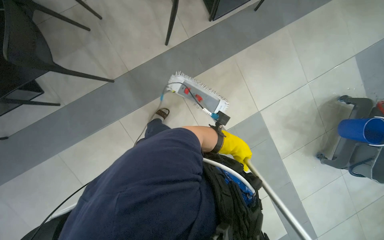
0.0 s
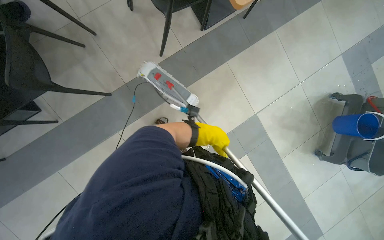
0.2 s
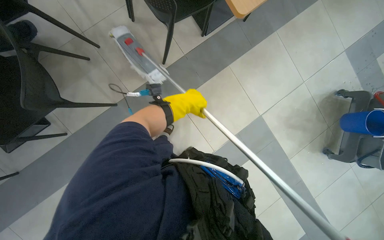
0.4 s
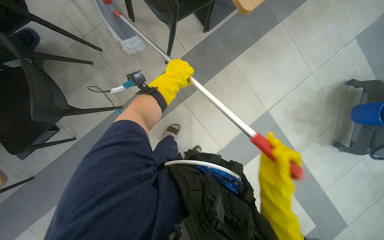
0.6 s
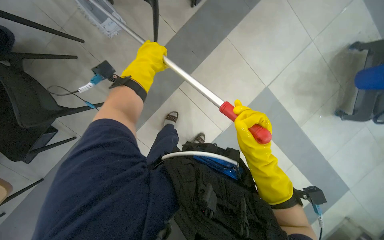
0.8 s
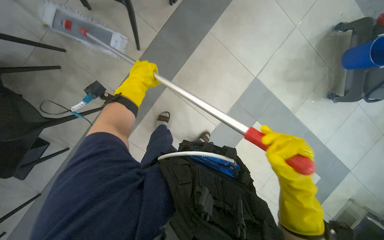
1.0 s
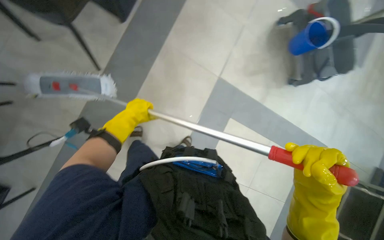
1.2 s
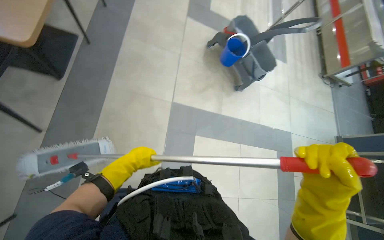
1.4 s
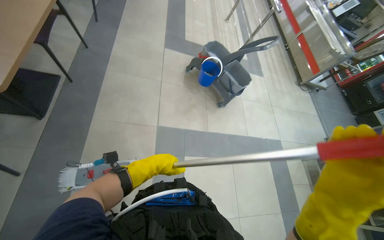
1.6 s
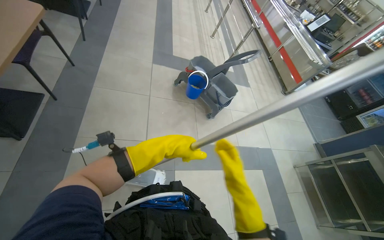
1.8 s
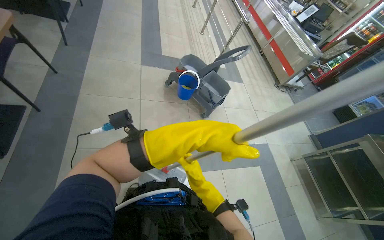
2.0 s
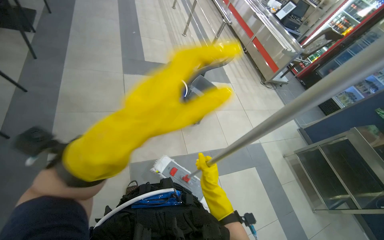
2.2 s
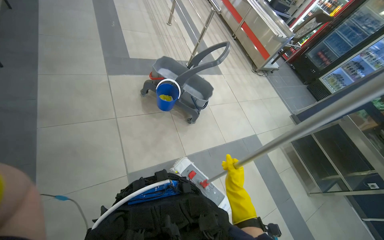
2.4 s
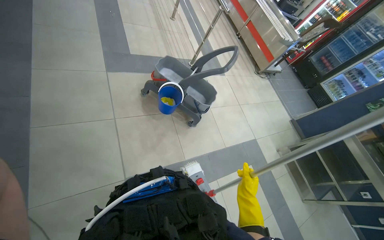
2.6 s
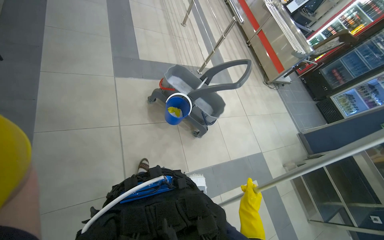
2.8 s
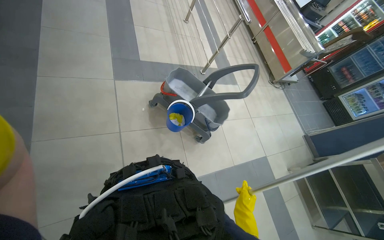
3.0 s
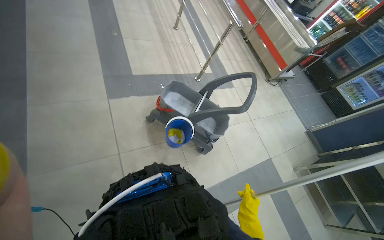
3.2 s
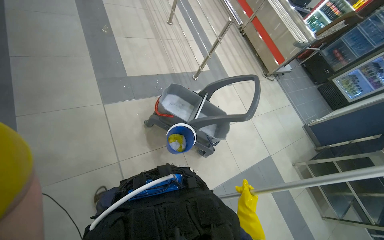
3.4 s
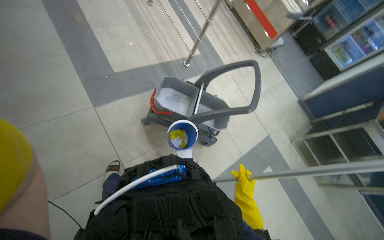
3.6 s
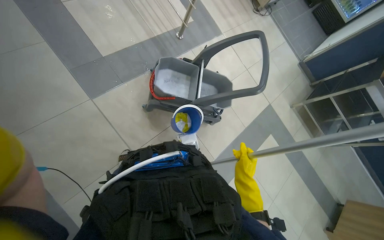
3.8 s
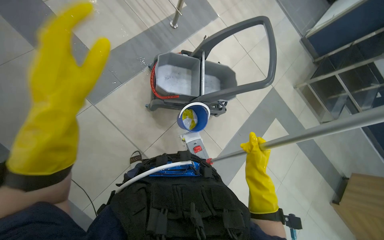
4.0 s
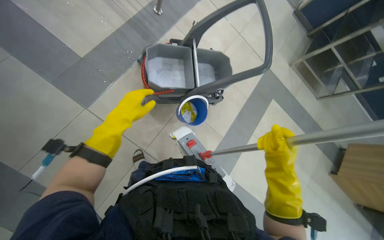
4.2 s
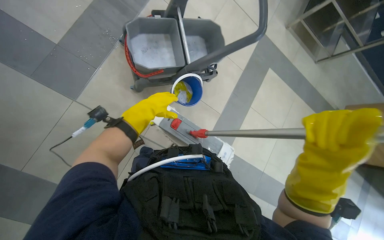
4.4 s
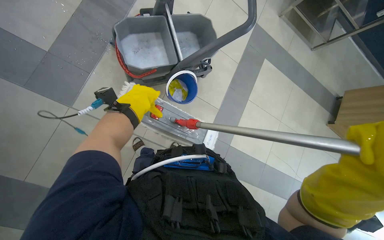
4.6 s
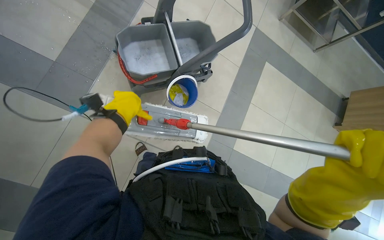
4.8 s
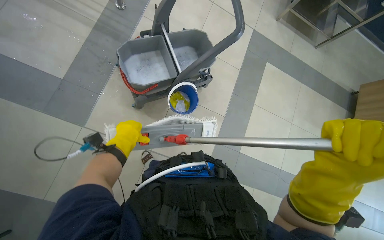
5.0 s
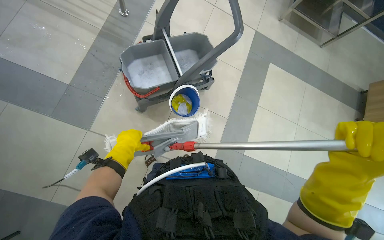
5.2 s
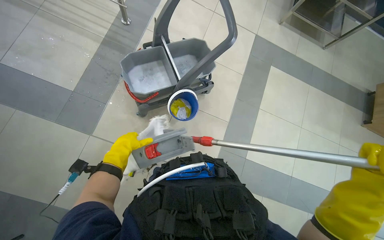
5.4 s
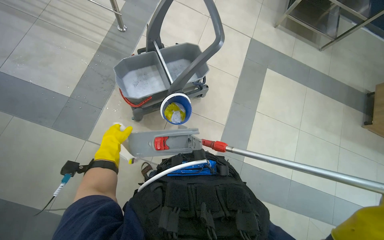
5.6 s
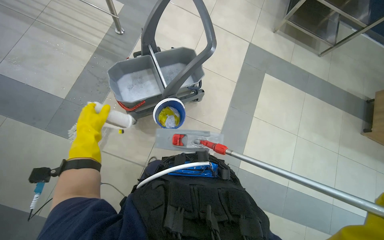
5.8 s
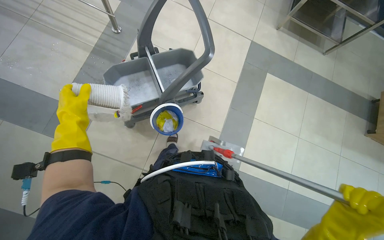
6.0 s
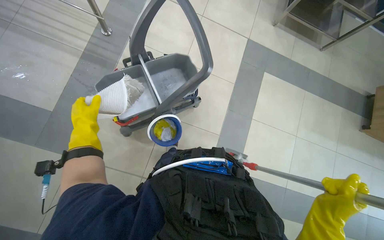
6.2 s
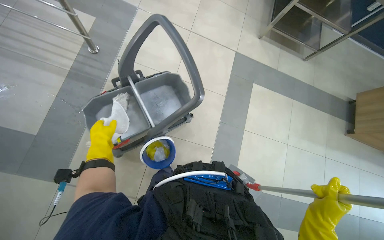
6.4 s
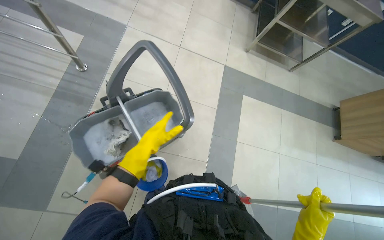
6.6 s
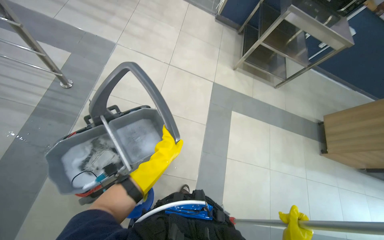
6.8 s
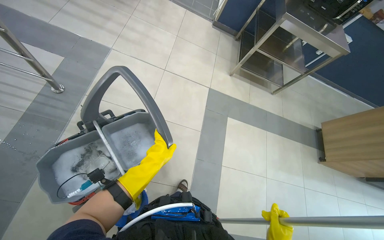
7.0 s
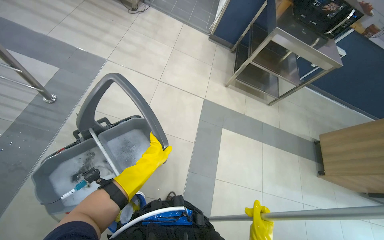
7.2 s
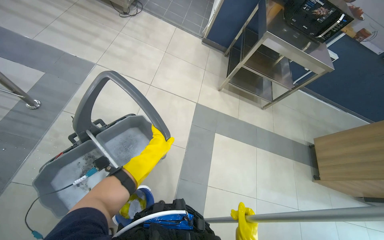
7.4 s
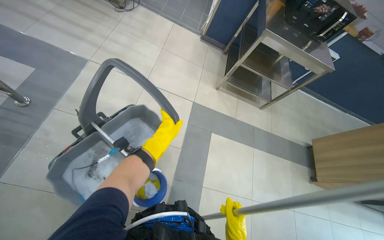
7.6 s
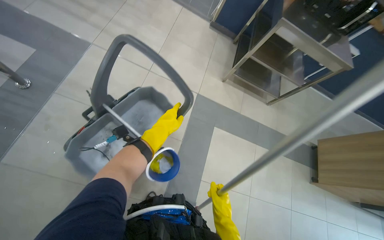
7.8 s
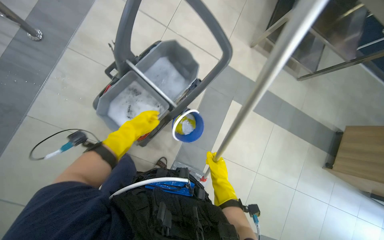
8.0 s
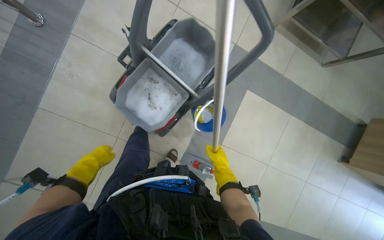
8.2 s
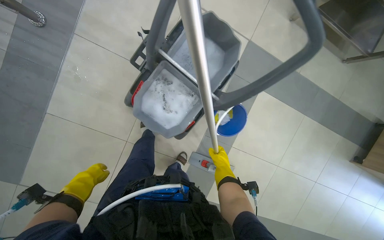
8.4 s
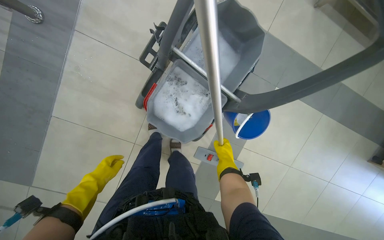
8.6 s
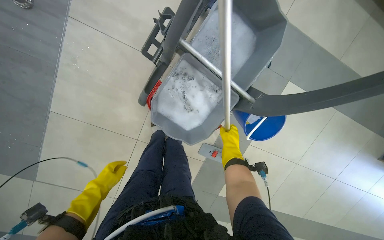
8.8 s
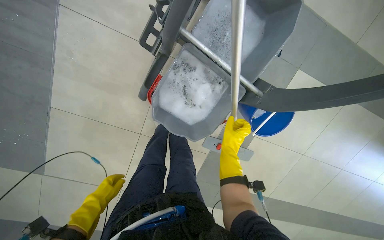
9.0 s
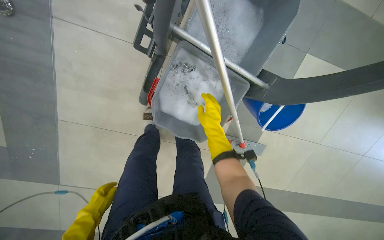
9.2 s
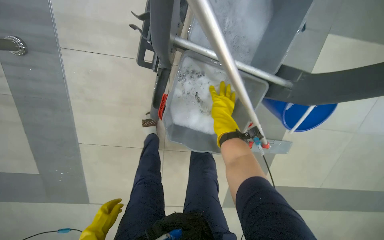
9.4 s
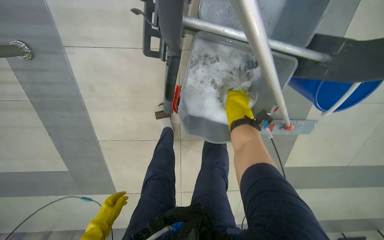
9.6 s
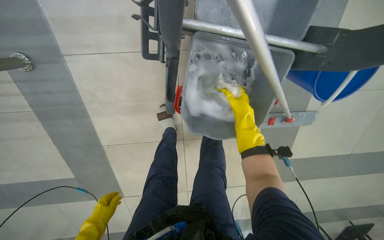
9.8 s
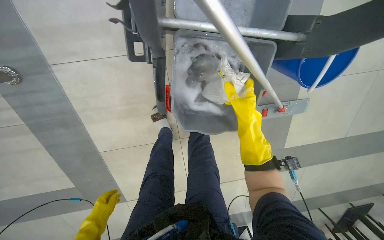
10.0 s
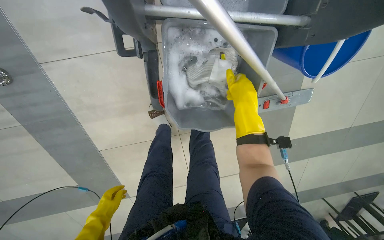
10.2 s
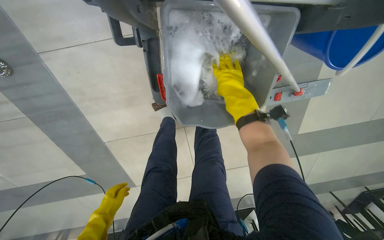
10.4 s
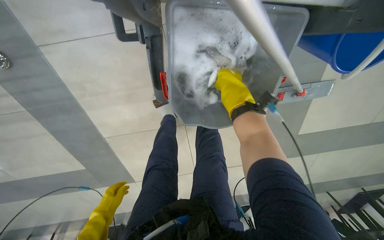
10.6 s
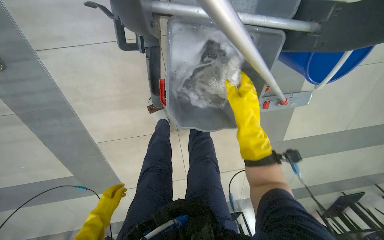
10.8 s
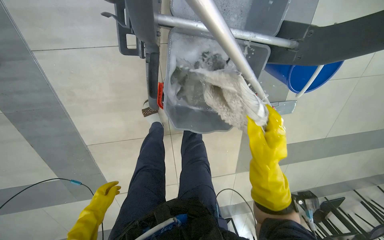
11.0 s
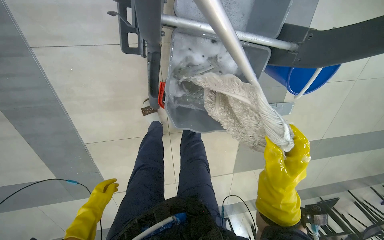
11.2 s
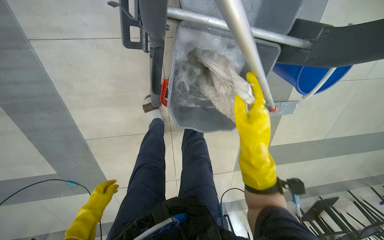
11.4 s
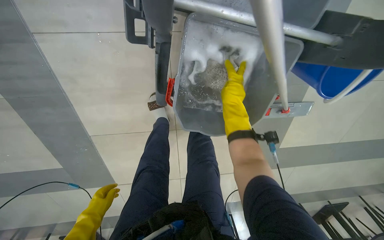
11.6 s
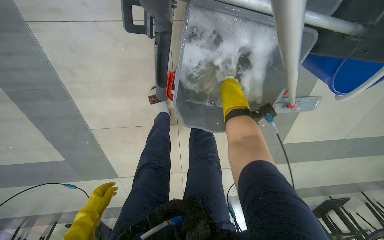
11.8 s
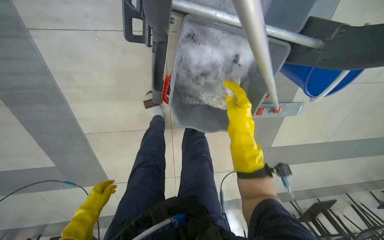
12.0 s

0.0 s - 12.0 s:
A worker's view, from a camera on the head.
Job: mopping floor.
The whole recording: Mopping cafeteria floor. The worker mops the cafeteria floor with a mop and bucket.
0.0 s - 1.6 s: The wearer's head swings about 65 degrees to the right. The view tips upward by approximately 15 degrees.
1.6 s - 3.0 s: The wearer moves approximately 70 cm.
3.0 s - 4.4 s: The head travels about 60 cm. The view tilts about 40 degrees downward. The scene turns about 40 degrees counterclockwise in the picture.
6.0 s - 7.6 s: The camera travels about 50 cm. The camera pitches upward, by about 10 degrees.
7.6 s - 9.0 s: The camera travels about 50 cm. The wearer's head swings about 20 degrees to the left. The view tips downward by about 35 degrees.
9.0 s - 10.4 s: The view swings some 15 degrees to the left. The view tips downward by about 15 degrees. Everything in view rotates roughly 30 degrees counterclockwise.
10.4 s - 12.0 s: The right hand moves up and down the picture over approximately 25 cm, changing direction 2 times.

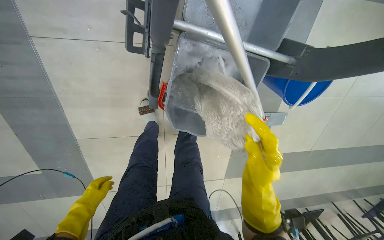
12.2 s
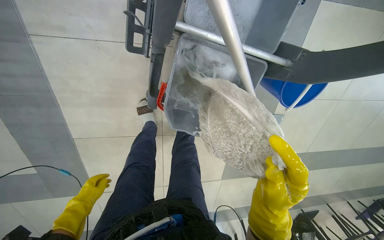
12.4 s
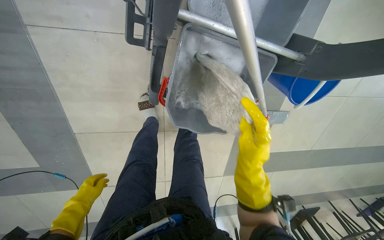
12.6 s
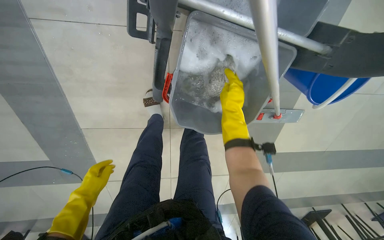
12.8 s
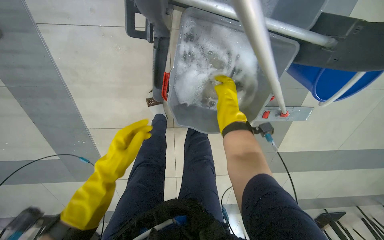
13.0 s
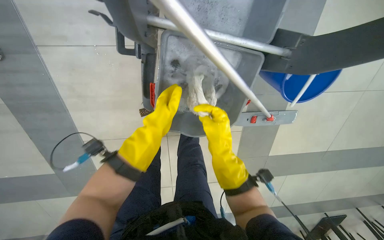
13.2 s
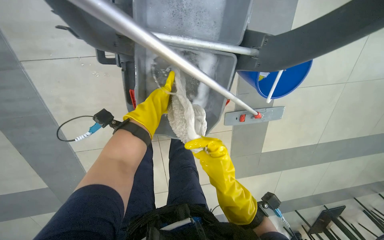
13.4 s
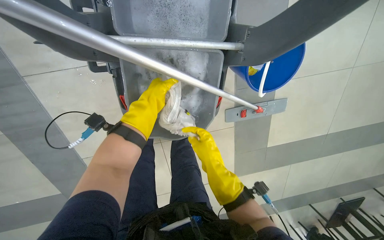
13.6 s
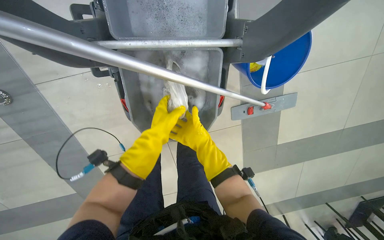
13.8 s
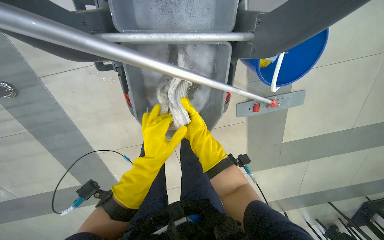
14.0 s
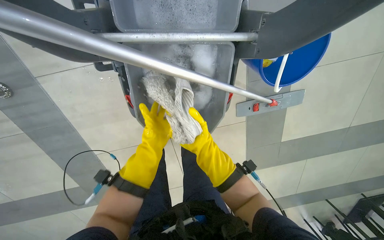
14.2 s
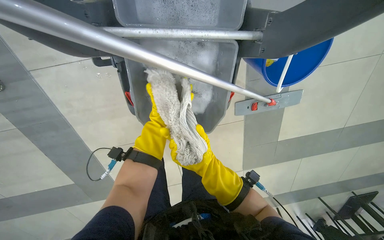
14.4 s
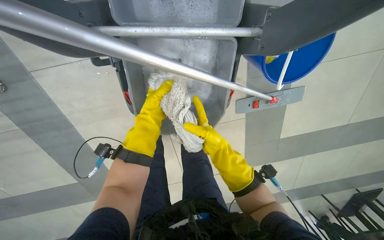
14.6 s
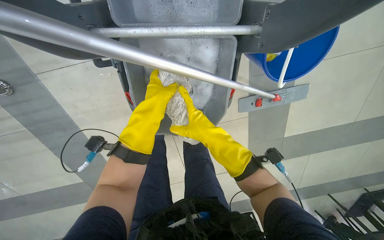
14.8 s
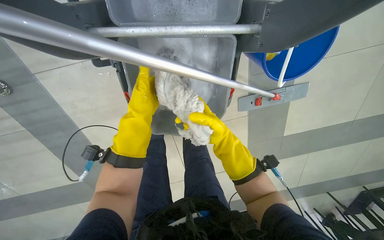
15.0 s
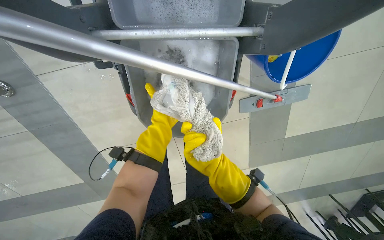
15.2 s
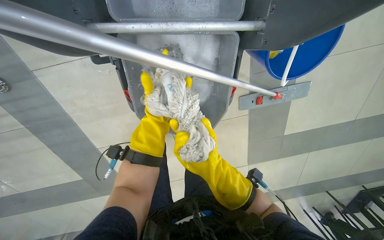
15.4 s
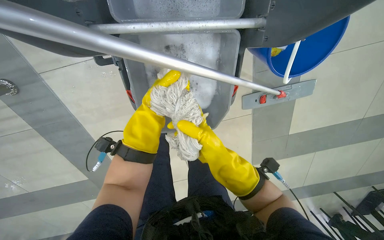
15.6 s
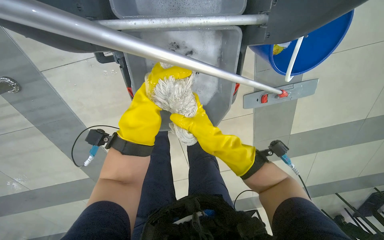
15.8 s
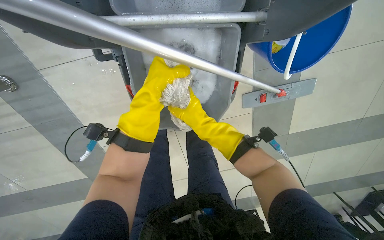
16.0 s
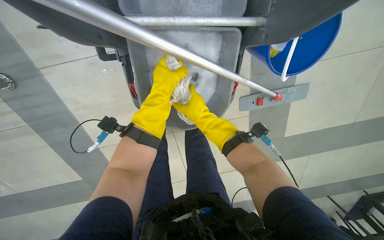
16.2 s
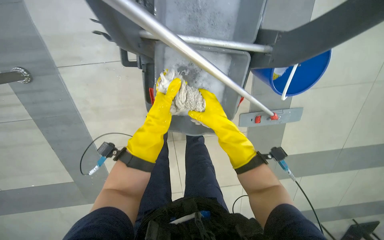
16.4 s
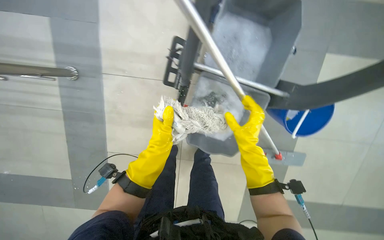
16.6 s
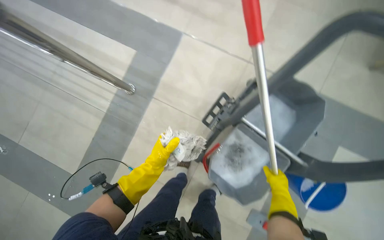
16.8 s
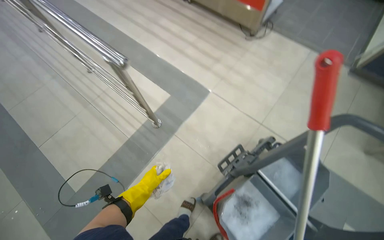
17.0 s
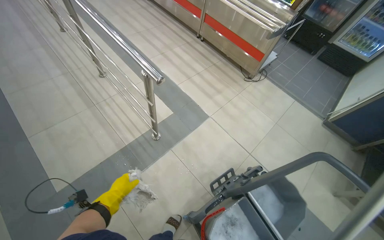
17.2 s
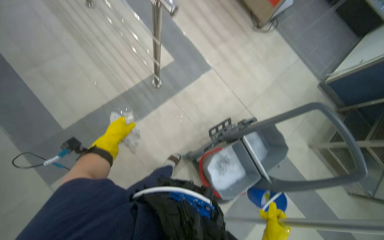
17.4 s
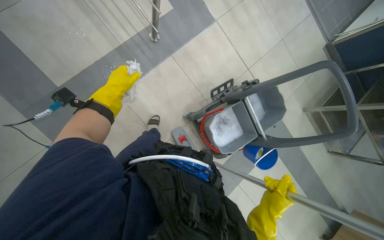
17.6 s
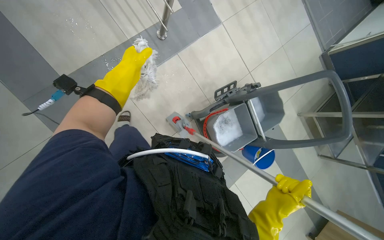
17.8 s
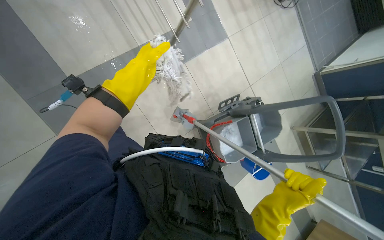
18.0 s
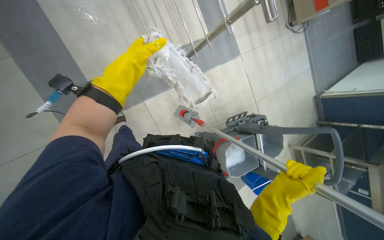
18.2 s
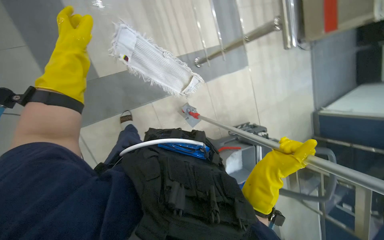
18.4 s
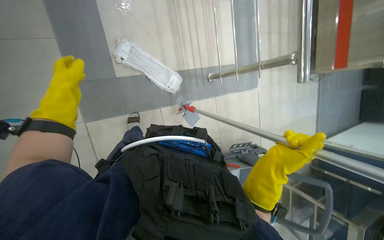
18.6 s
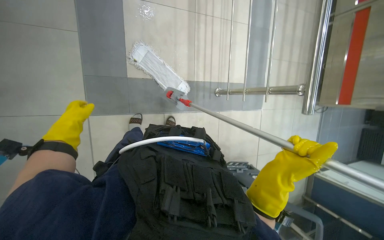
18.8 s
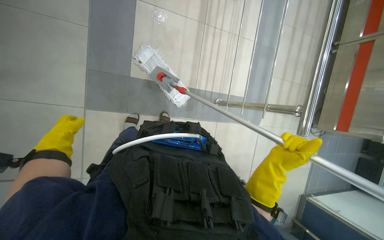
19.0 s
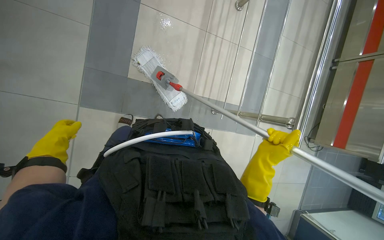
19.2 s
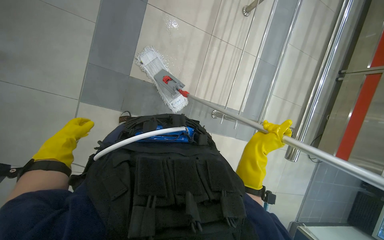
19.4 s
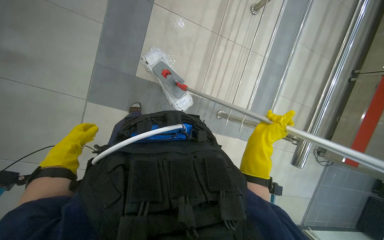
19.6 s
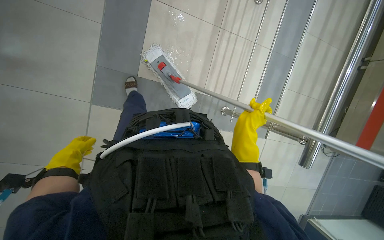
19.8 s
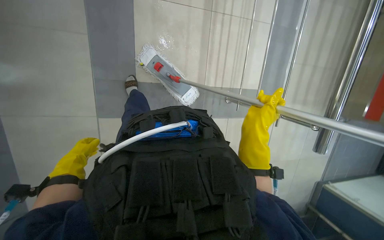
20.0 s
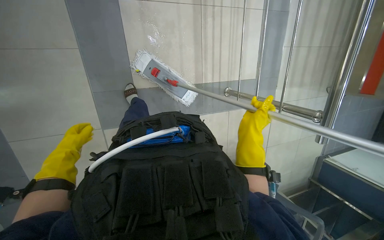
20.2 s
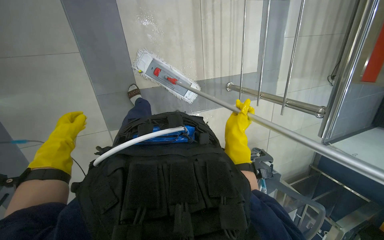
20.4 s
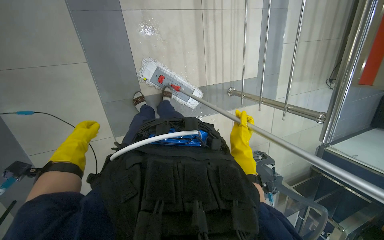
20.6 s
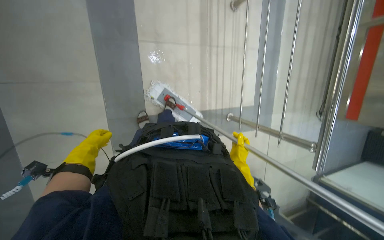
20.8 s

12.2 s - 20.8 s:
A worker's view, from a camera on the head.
Job: mopping floor.
The whole recording: Mopping cafeteria floor. The worker mops the cafeteria floor with a mop and bucket.
12.2 s - 13.6 s: The left hand moves to the right and up the picture, some 50 cm, while the right hand shifts approximately 10 cm farther from the camera, and reaches about 25 cm up the picture, then returns.
13.6 s - 15.0 s: The left hand travels farther from the camera and back again, some 15 cm each way. Meanwhile the right hand swings nearer and farther, approximately 10 cm each way, with 2 reversals.
15.0 s - 16.6 s: The view tips upward by some 20 degrees.
16.6 s - 18.0 s: The wearer moves approximately 80 cm. The scene turns some 55 degrees clockwise in the picture.
18.0 s - 19.4 s: The view tips upward by roughly 15 degrees. The scene turns approximately 45 degrees clockwise in the picture.
19.4 s - 20.8 s: The head travels some 40 cm.
